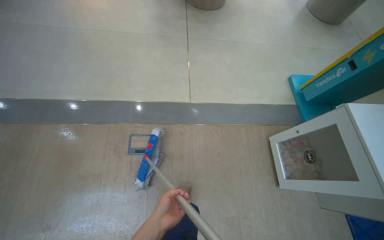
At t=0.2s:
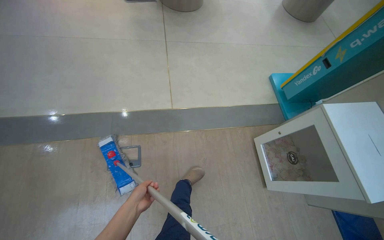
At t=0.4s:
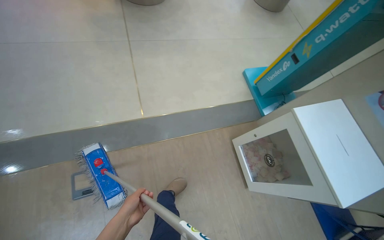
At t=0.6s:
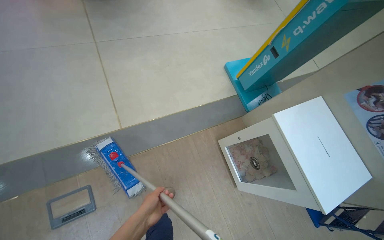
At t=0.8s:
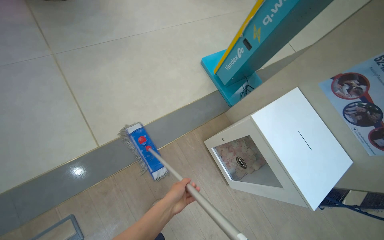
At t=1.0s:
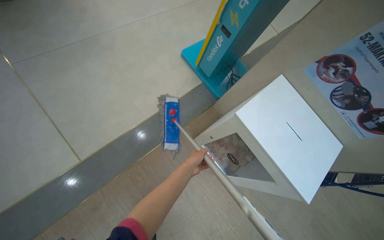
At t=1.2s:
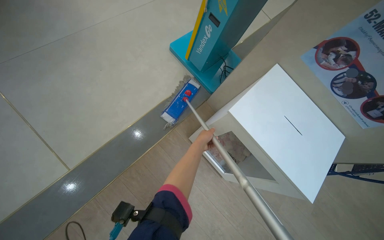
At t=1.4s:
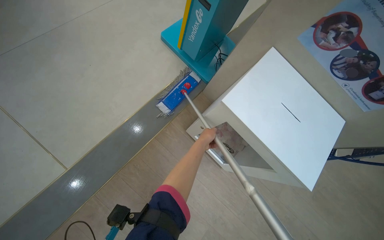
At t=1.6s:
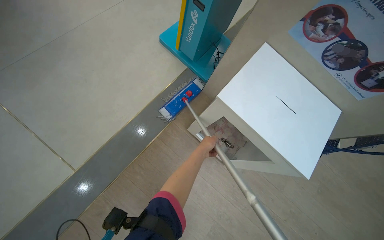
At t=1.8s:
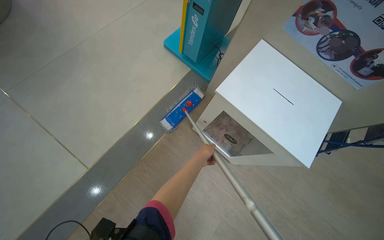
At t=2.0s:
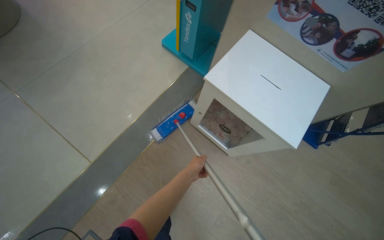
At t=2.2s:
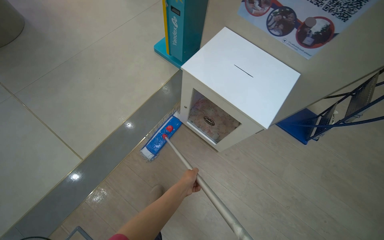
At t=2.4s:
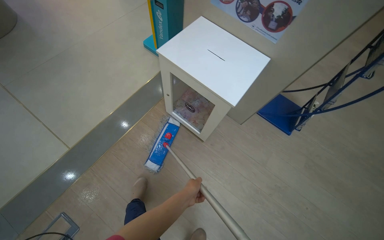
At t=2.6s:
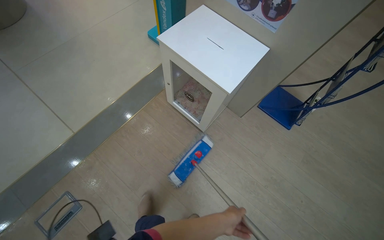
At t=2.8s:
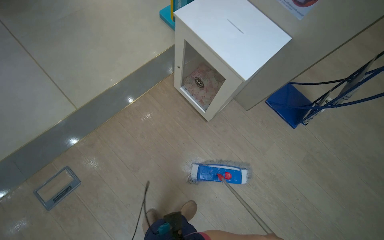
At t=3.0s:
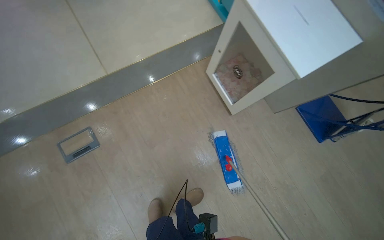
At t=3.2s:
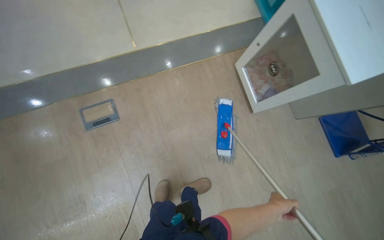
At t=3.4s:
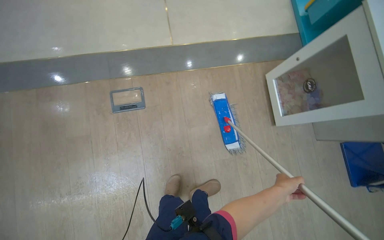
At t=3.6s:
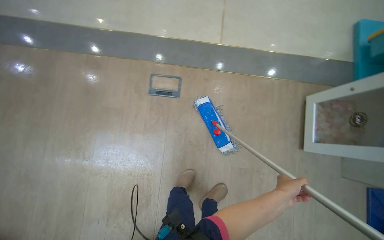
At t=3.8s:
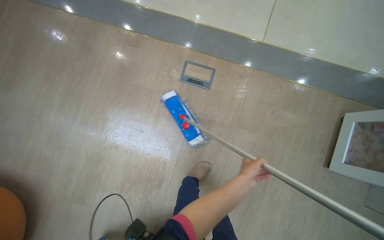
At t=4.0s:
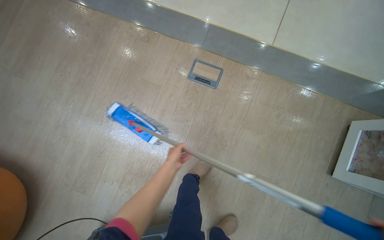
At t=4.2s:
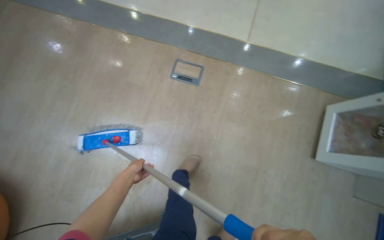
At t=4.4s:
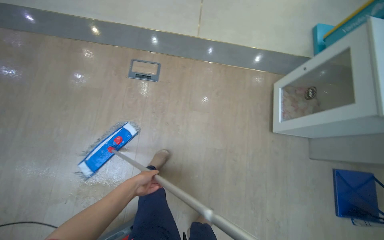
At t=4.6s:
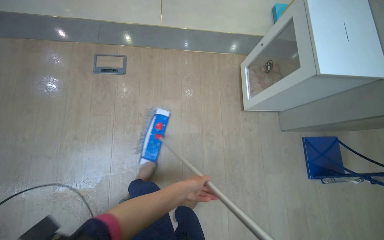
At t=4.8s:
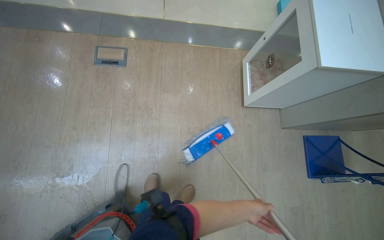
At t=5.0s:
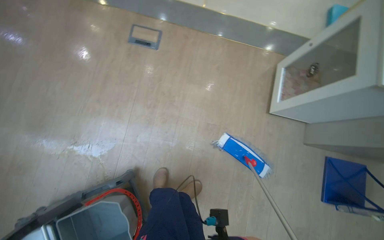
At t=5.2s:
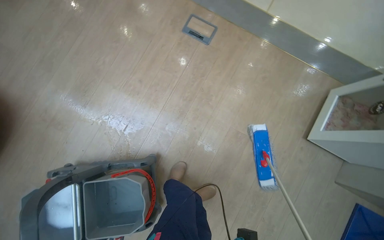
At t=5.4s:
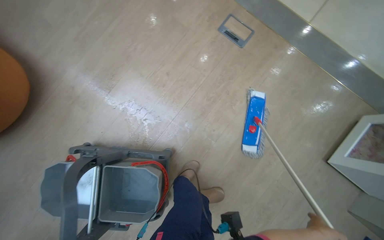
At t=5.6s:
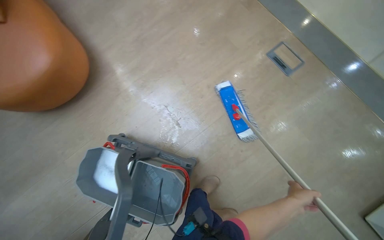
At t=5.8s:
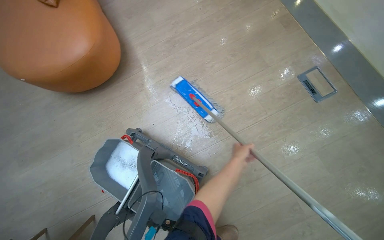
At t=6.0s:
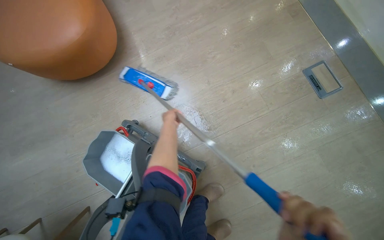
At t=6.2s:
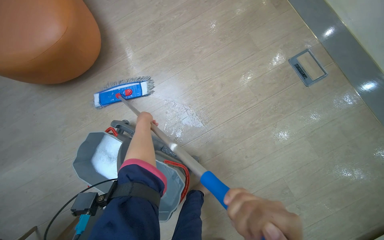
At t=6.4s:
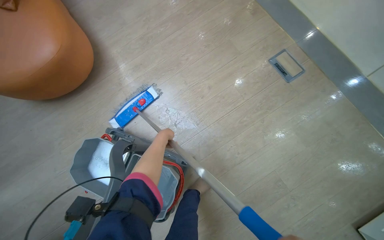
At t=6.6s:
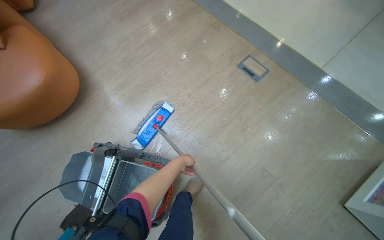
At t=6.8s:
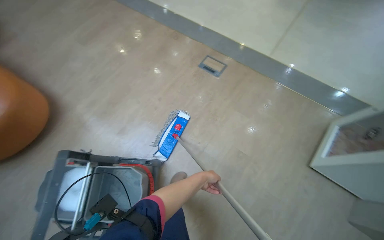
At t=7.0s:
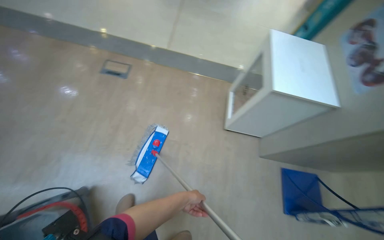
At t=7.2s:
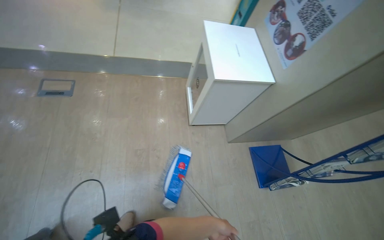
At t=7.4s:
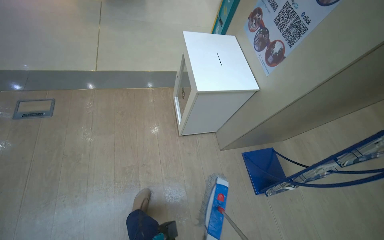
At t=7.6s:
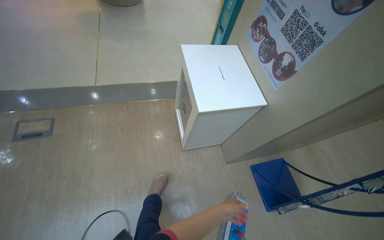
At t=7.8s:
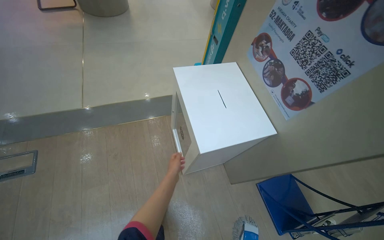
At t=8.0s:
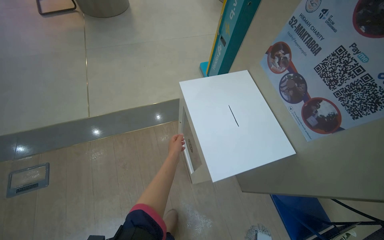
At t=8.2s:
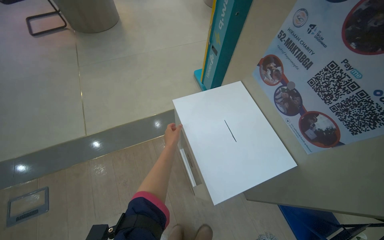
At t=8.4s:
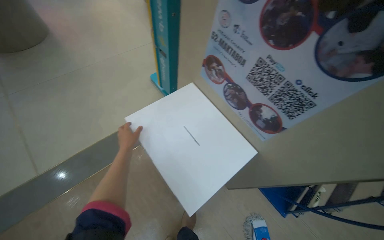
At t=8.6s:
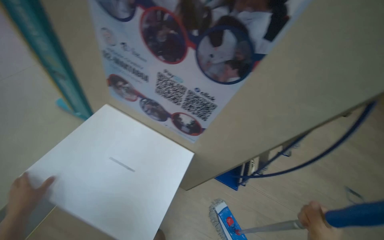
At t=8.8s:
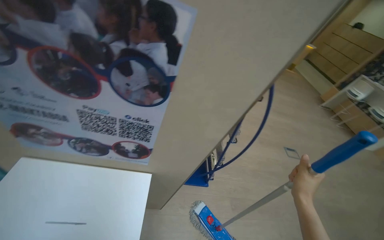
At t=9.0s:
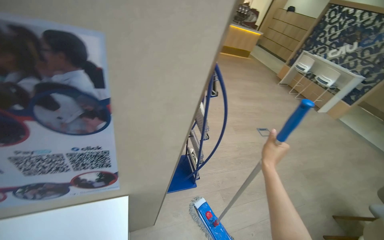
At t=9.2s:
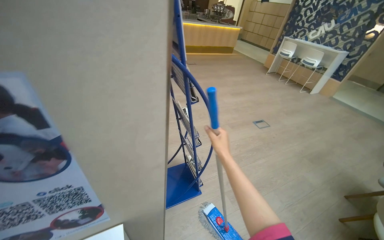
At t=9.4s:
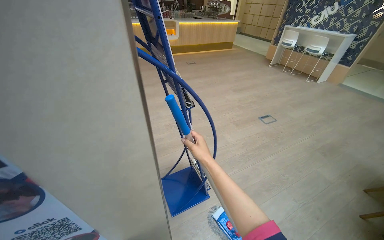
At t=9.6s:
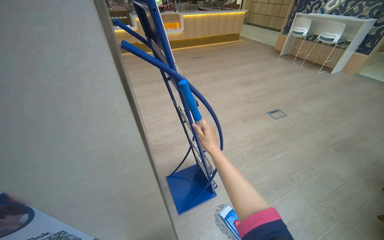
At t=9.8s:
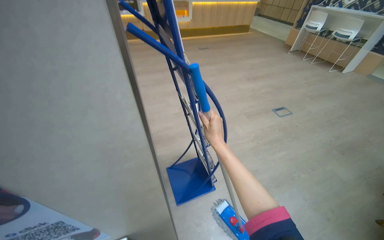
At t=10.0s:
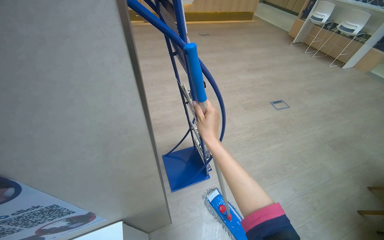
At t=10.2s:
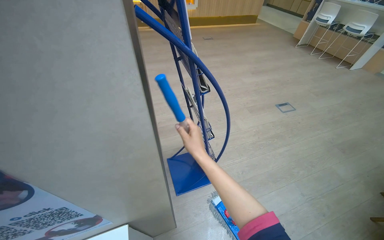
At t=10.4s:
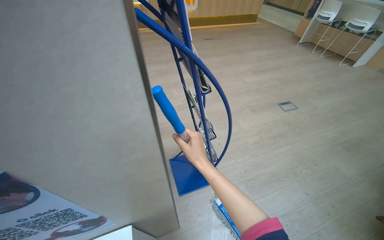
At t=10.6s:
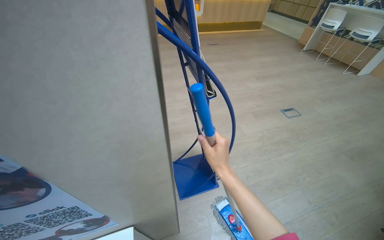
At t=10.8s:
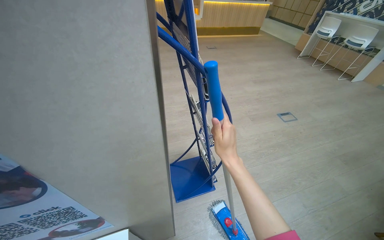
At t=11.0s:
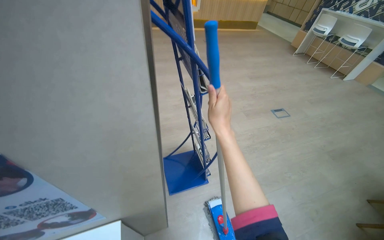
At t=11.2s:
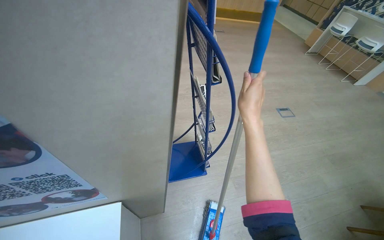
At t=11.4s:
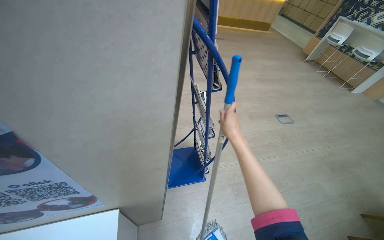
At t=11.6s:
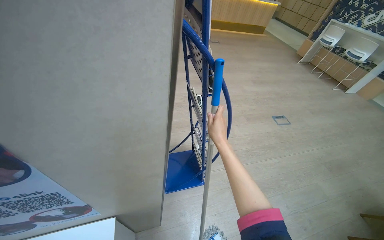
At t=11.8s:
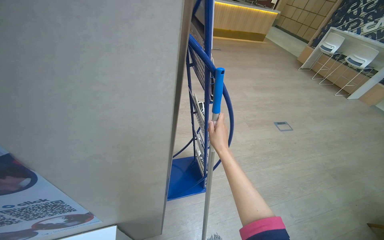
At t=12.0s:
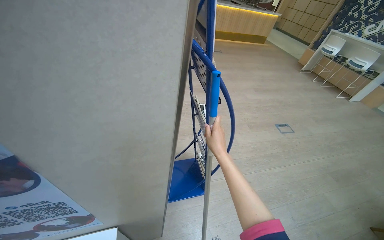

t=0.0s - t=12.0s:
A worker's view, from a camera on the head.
Job: mopping floor.
The whole recording: Mopping light-colored floor. The worker mops the light-colored floor, moving furniture and rinsing the mop head as needed.
t=0.0s - t=1.6s: The wearer moves some 80 cm. The wearer looks roughly 45 degrees further to the right. The view tilts roughly 20 degrees downward.
t=1.6s - t=3.0s: The camera is carried some 60 cm.
t=3.0s - t=4.4s: Everything in view rotates about 35 degrees clockwise.
t=4.4s - t=6.0s: The wearer moves about 50 cm. The wearer's head swings approximately 60 degrees to the left.
t=6.0s - t=7.6s: The head travels some 1 m. The head rotates some 80 degrees to the right. The wearer looks approximately 15 degrees further upward.
t=7.6s - t=9.0s: The camera travels some 50 cm. The wearer looks approximately 90 degrees further to the right.
t=9.0s - t=10.4s: The right hand heads to the left, covering approximately 15 cm.

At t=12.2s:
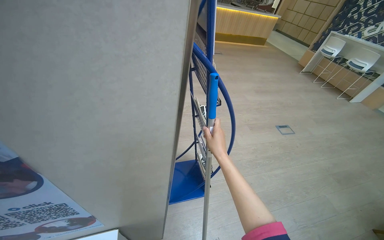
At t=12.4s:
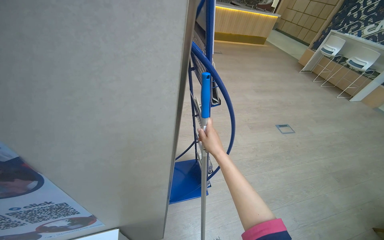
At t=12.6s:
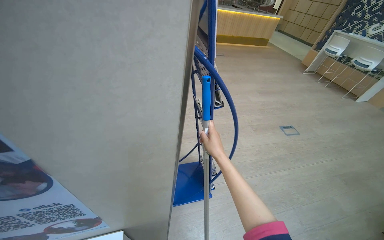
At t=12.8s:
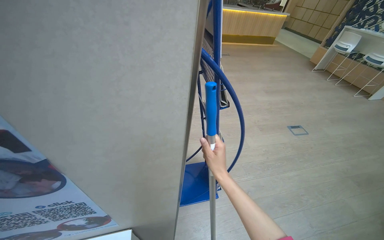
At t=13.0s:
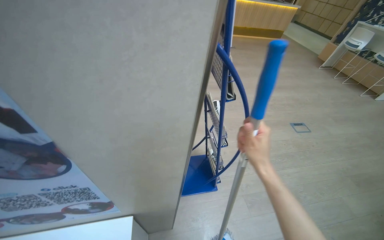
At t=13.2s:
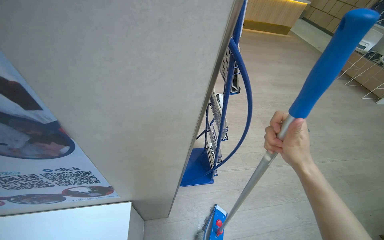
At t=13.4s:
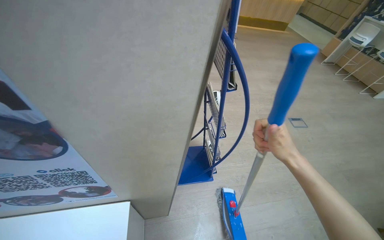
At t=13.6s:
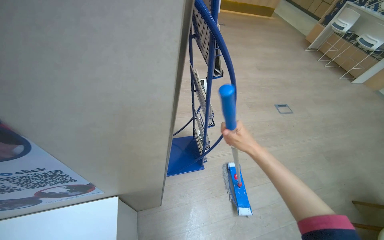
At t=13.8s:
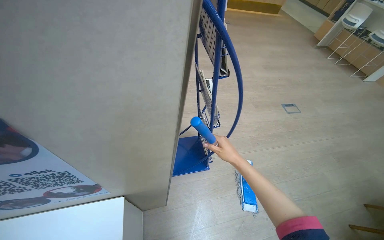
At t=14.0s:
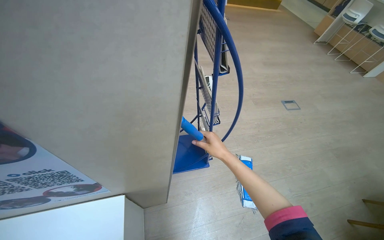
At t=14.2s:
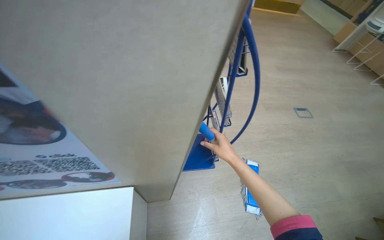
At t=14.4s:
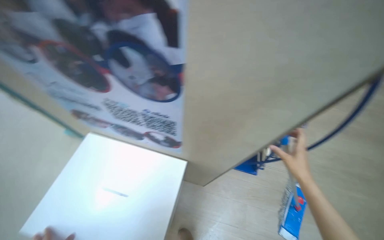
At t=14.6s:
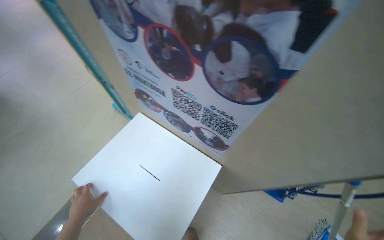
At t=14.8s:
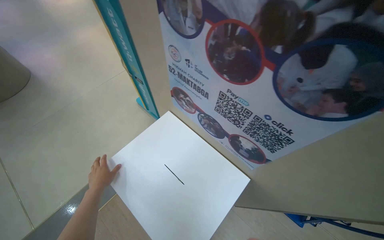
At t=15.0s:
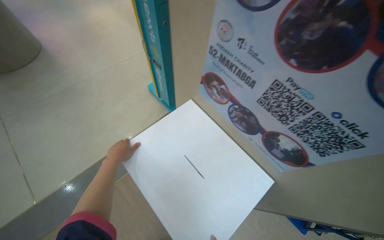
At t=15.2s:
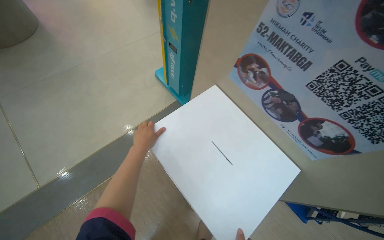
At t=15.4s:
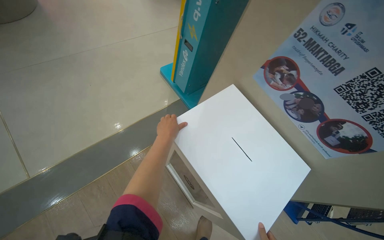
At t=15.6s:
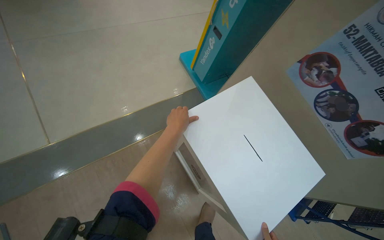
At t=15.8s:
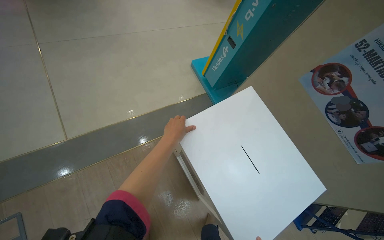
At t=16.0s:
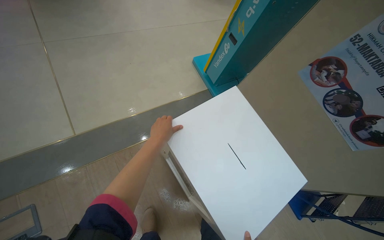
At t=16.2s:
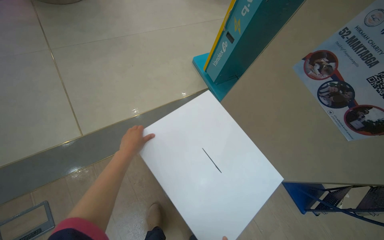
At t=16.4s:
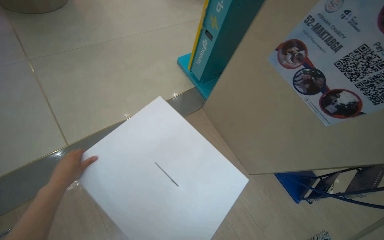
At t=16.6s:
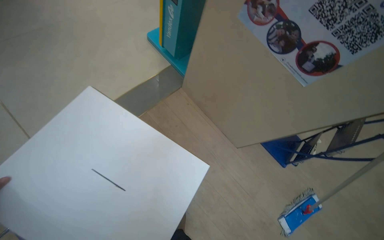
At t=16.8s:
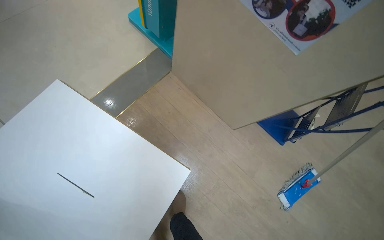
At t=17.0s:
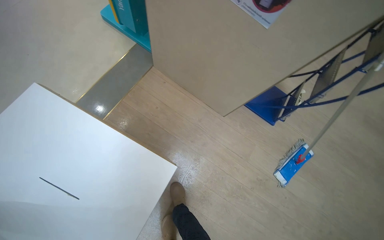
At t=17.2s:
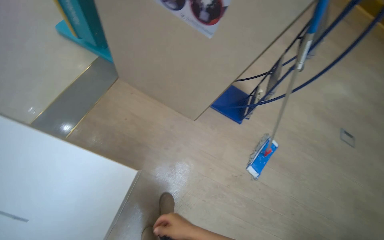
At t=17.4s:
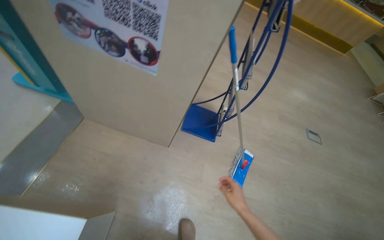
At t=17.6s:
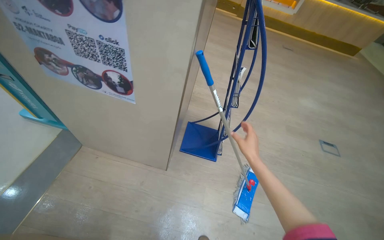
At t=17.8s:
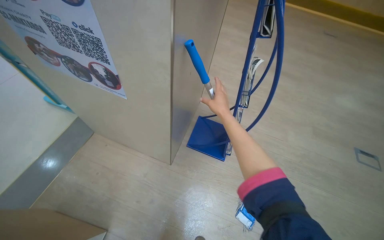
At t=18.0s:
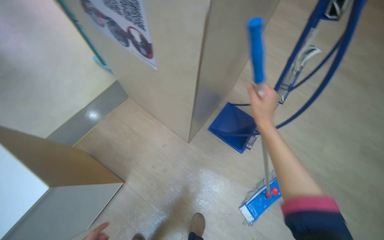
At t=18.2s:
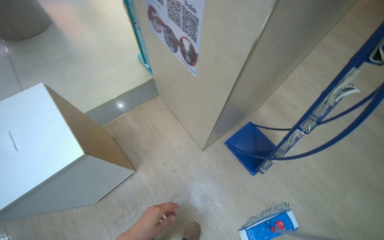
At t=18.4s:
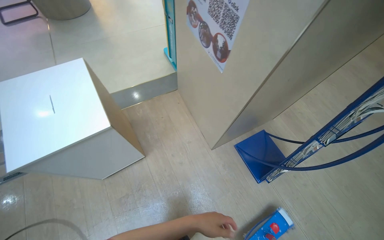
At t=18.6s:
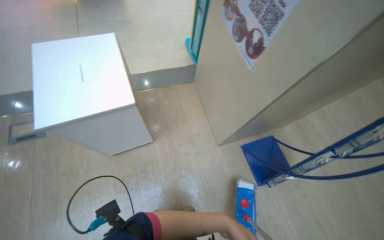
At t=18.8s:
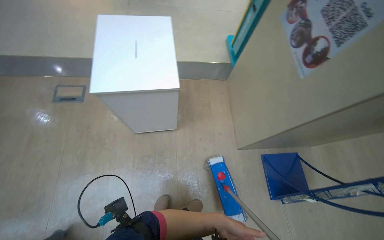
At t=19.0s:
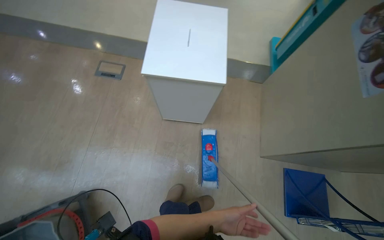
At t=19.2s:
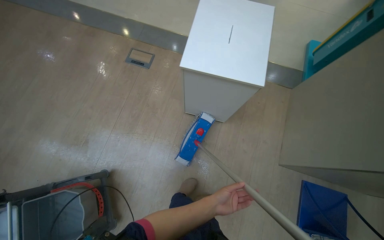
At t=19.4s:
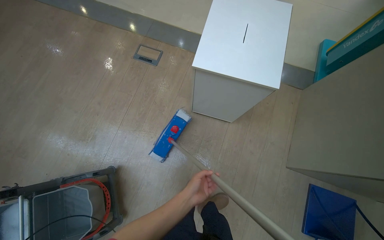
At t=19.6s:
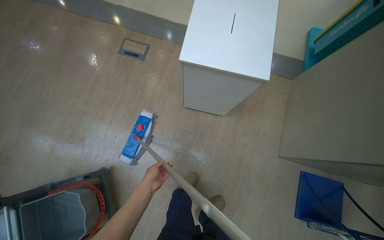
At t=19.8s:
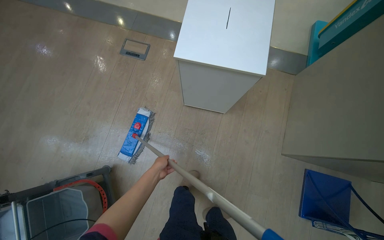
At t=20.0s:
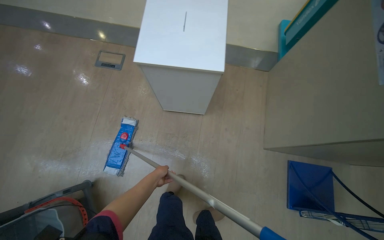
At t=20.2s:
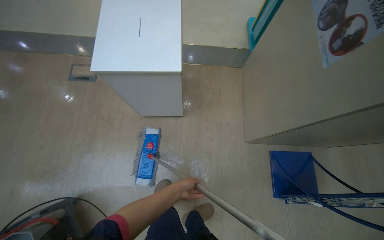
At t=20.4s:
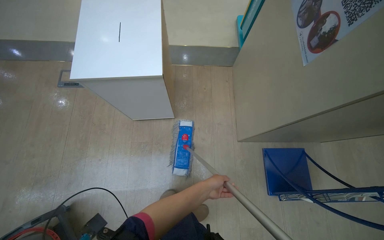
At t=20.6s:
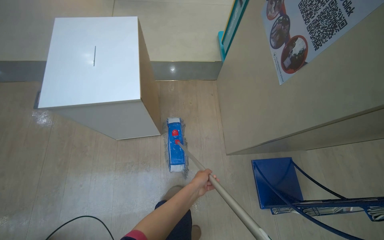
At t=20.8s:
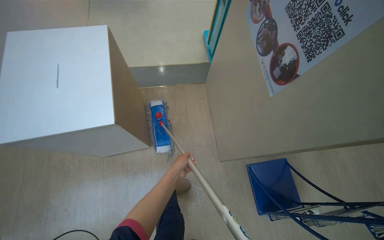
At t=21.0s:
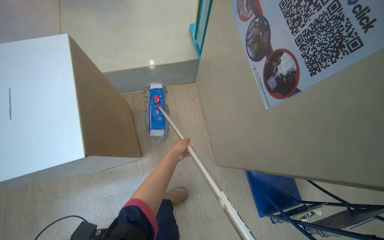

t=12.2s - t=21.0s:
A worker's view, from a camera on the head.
Job: mopping floor.
The whole recording: Mopping light-colored floor. The worker mops the light-colored floor, moving furniture and rinsing the mop head as needed.
t=12.2s - t=13.6s: The right hand heads to the right, covering roughly 10 cm, and moves about 20 cm nearer to the camera and comes back.
t=13.6s - t=15.2s: The camera is carried about 60 cm. The wearer's head swings approximately 65 degrees to the left.
t=16.6s - t=18.0s: The camera is carried roughly 70 cm.
t=18.0s - t=19.6s: The camera travels approximately 60 cm. The head rotates some 70 degrees to the left.
t=19.6s - t=21.0s: The head travels some 70 cm. The scene turns approximately 30 degrees counterclockwise in the picture.
